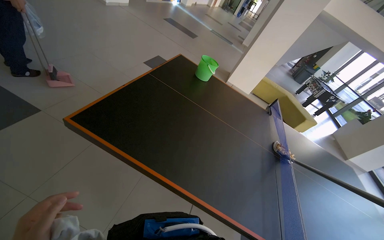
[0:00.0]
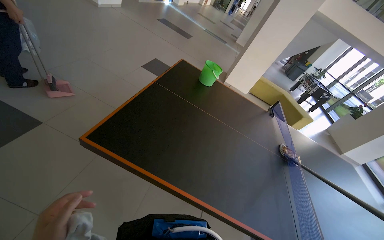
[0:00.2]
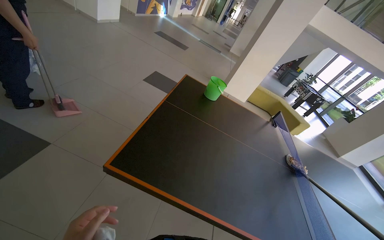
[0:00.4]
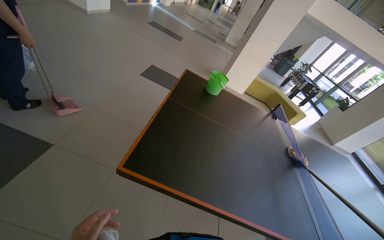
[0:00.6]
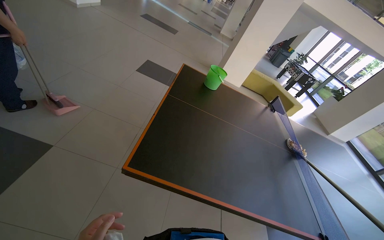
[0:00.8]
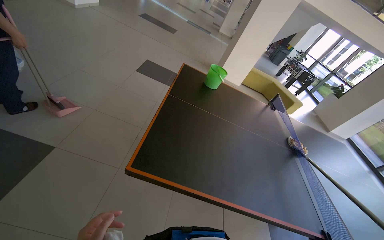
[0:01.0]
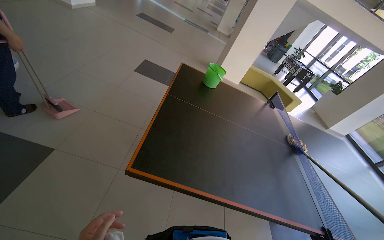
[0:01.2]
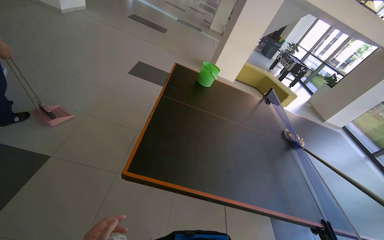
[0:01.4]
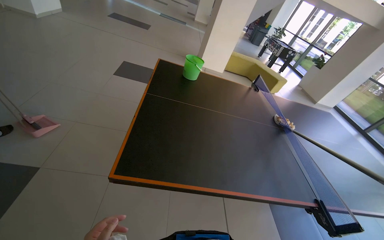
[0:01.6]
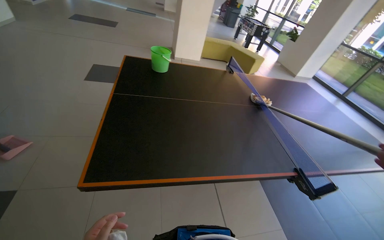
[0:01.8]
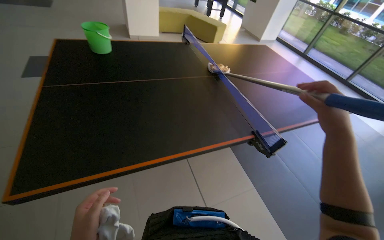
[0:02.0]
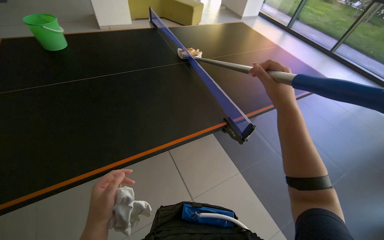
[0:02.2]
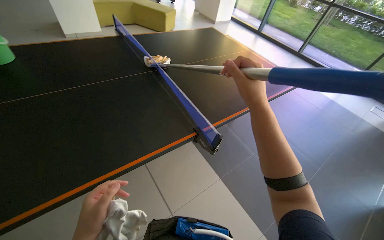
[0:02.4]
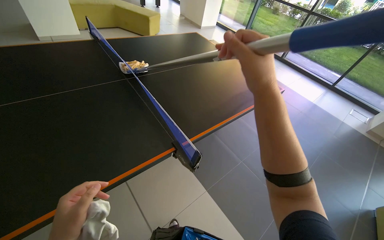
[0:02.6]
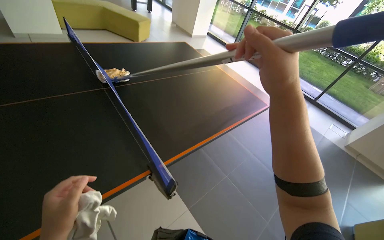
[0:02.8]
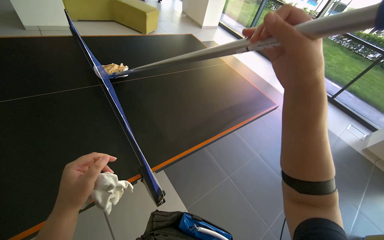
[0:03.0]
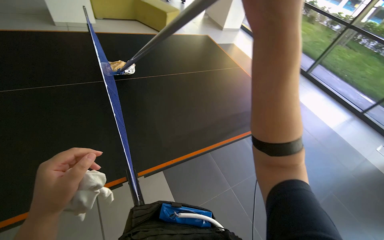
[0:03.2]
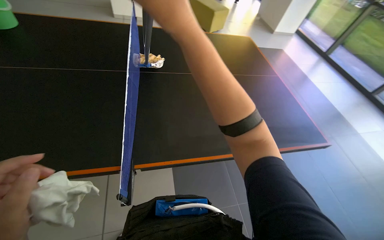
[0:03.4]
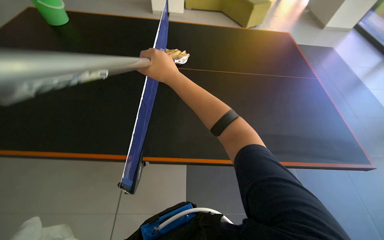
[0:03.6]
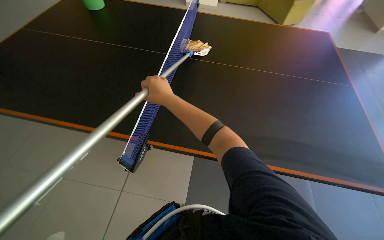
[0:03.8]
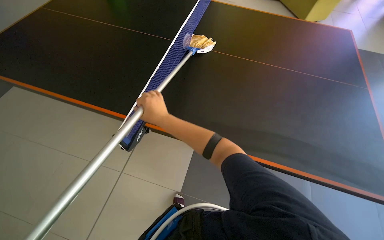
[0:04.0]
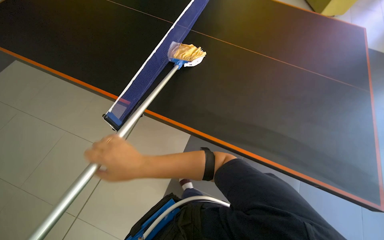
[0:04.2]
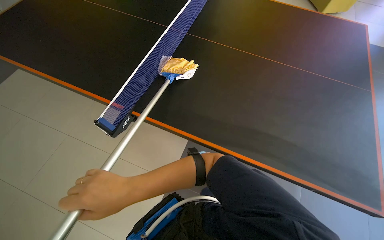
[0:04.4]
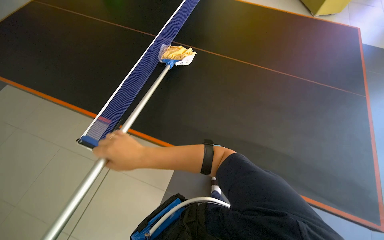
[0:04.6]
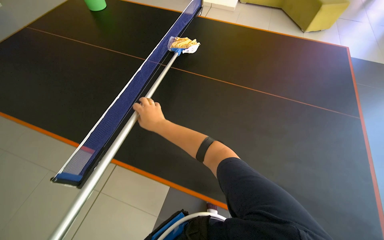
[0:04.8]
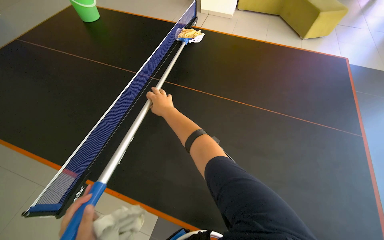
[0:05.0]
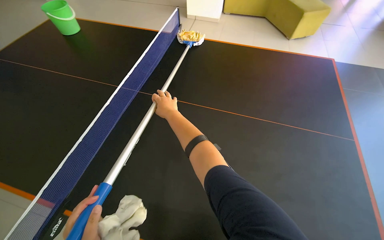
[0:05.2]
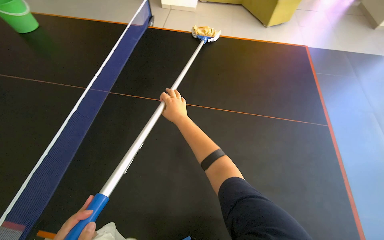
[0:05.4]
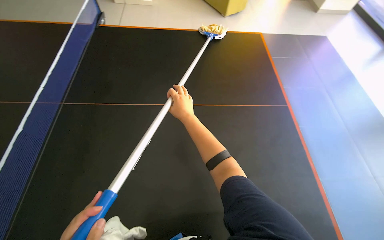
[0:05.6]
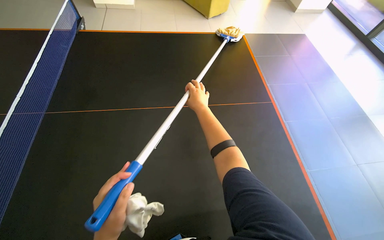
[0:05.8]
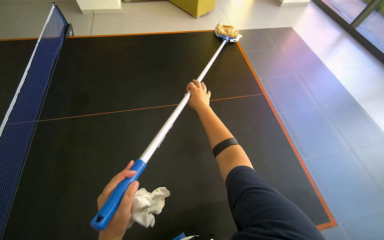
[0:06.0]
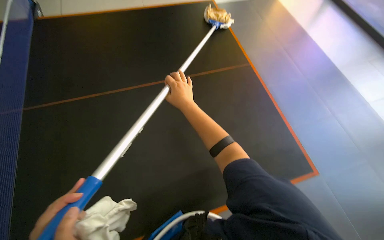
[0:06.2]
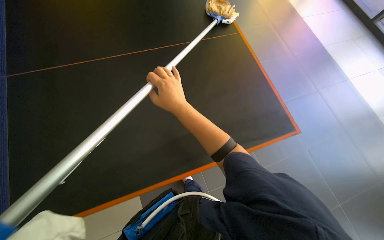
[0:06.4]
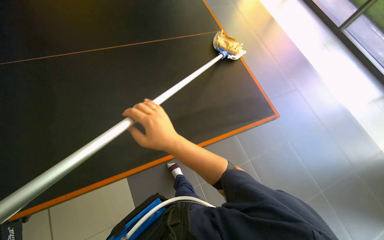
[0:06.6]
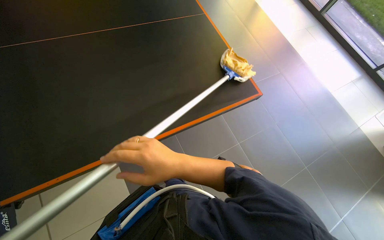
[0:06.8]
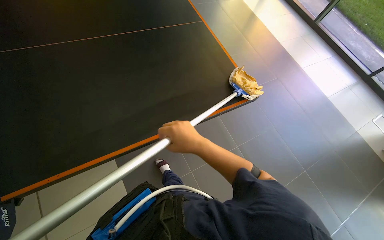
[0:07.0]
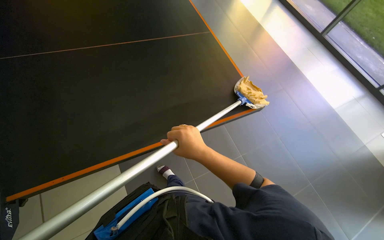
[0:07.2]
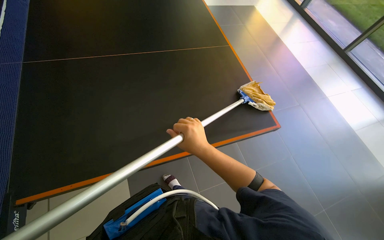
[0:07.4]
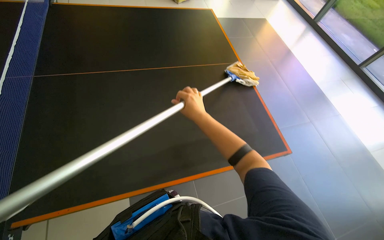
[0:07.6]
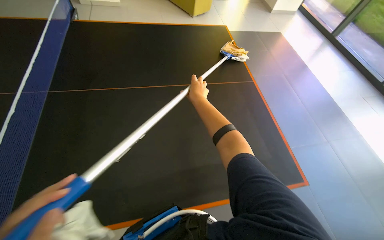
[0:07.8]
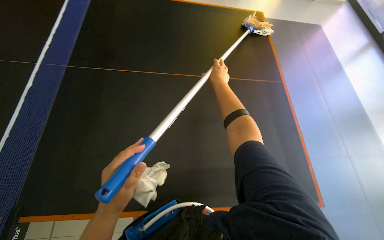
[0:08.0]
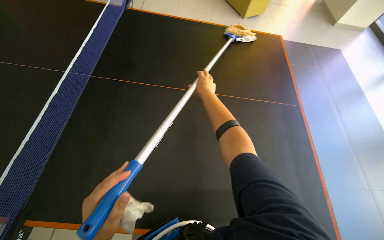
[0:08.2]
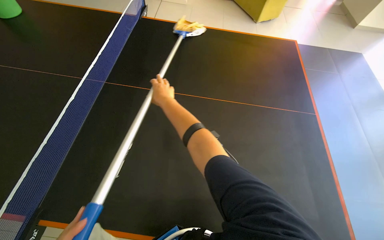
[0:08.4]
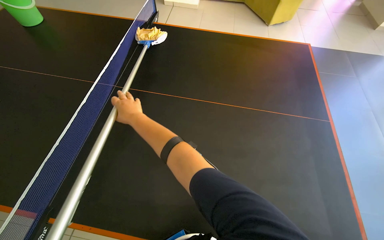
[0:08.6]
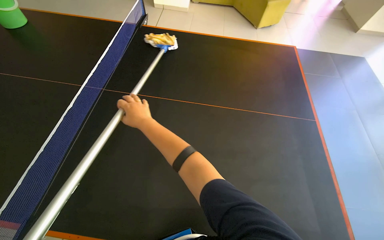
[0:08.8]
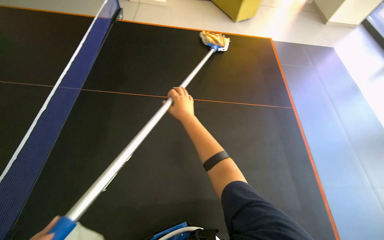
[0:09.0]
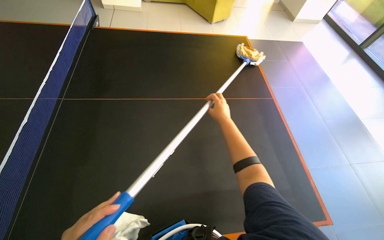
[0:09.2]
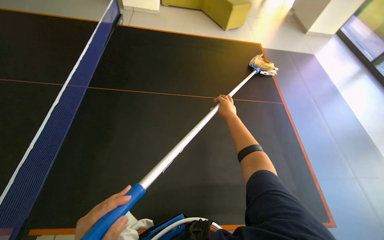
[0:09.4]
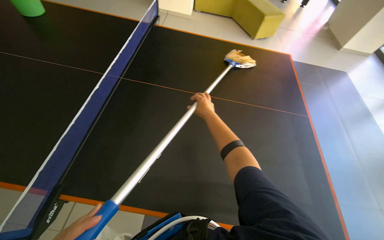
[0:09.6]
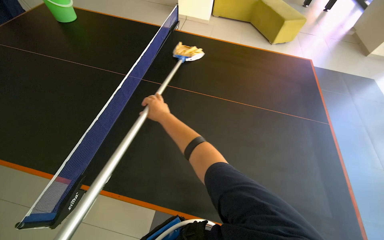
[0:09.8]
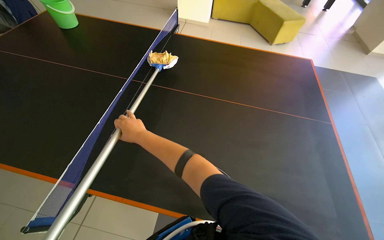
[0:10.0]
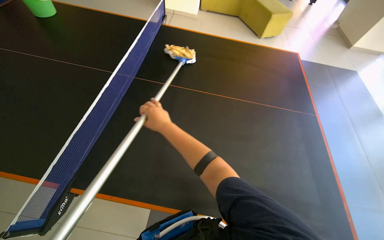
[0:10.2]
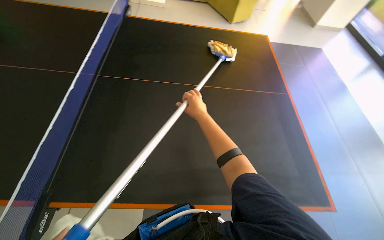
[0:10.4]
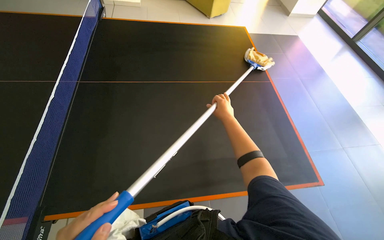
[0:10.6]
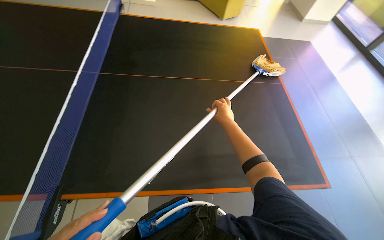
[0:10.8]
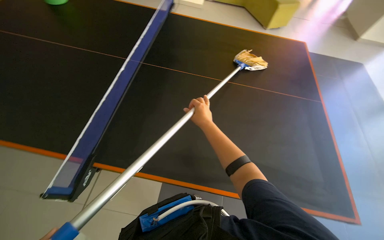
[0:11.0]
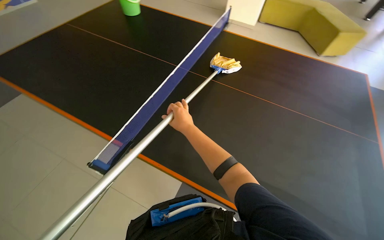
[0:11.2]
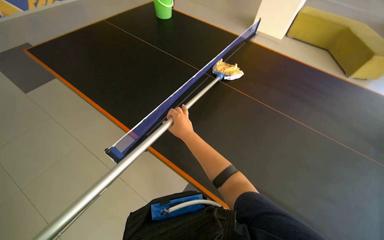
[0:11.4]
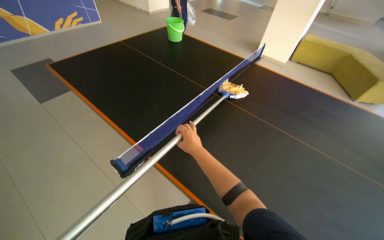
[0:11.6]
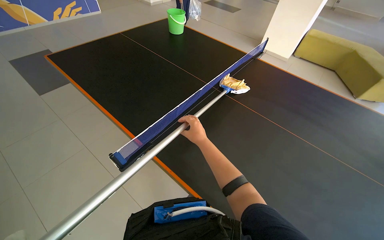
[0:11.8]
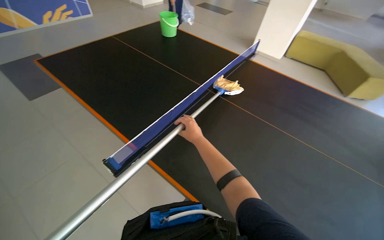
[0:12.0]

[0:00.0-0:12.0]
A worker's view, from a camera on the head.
Job: wiping surfaces.
The whole recording: Wiping ping-pong table with mop. The worker wipes the surface of the ping-pong table using a mop.
3.0 to 4.4 s: The head turns to the left by about 55 degrees.
4.4 to 6.0 s: The head turns to the right by about 35 degrees.
7.6 to 9.0 s: The head rotates roughly 20 degrees to the left. The right hand goes left and right, some 30 cm each way, reversing 2 times.
9.0 to 10.4 s: The right hand swings left and right, about 35 cm each way, with 2 reversals.
10.4 to 12.0 s: The wearer's head swings about 40 degrees to the left.

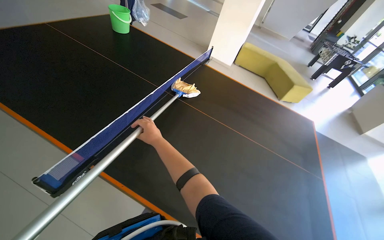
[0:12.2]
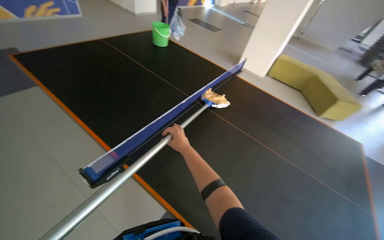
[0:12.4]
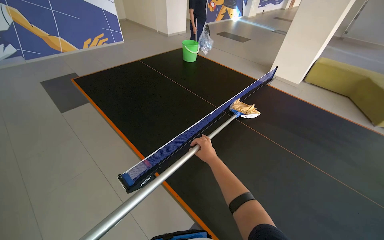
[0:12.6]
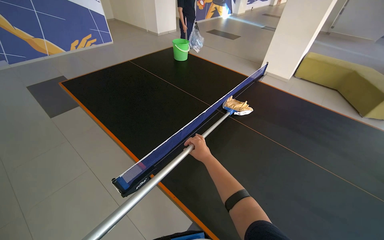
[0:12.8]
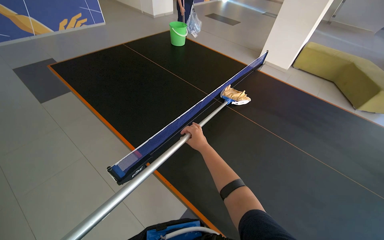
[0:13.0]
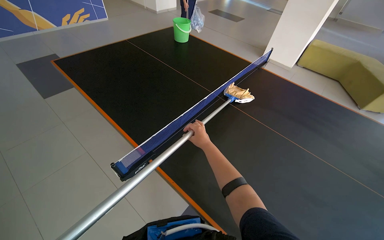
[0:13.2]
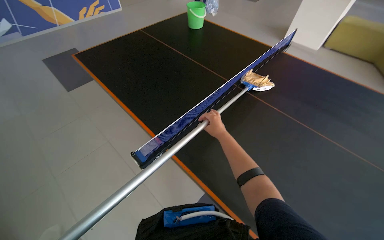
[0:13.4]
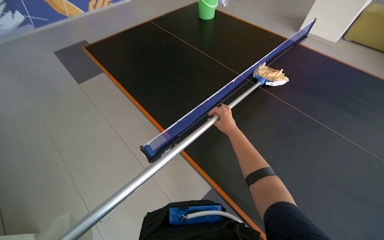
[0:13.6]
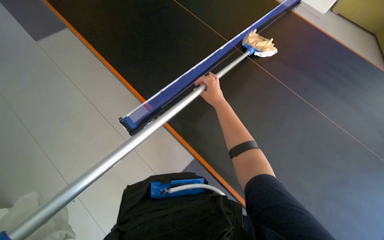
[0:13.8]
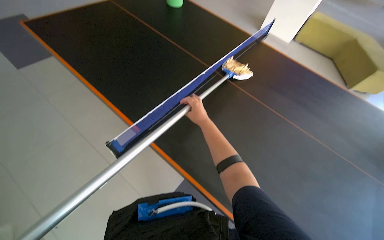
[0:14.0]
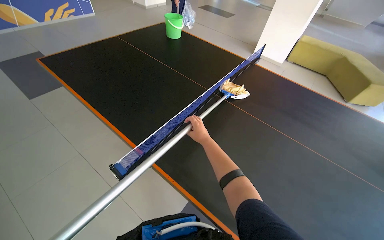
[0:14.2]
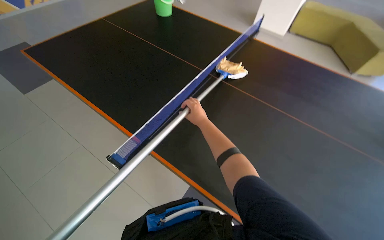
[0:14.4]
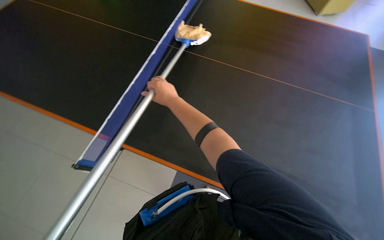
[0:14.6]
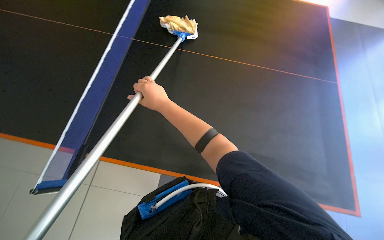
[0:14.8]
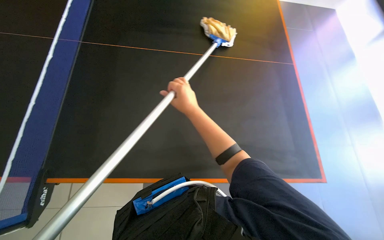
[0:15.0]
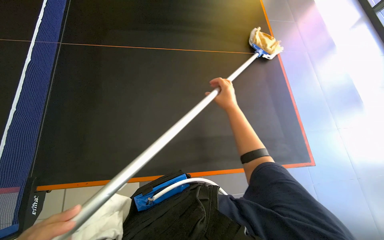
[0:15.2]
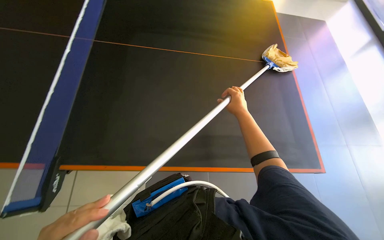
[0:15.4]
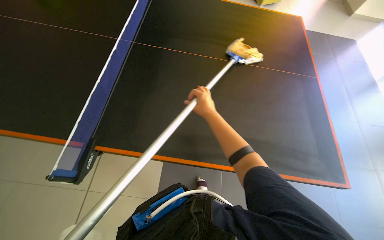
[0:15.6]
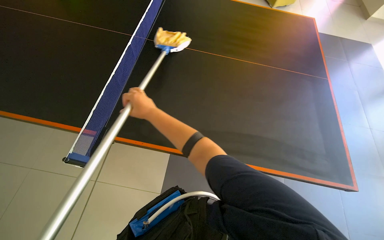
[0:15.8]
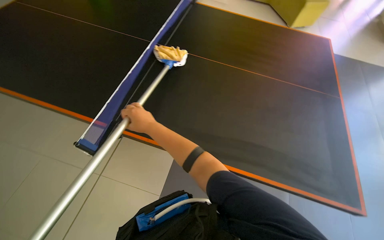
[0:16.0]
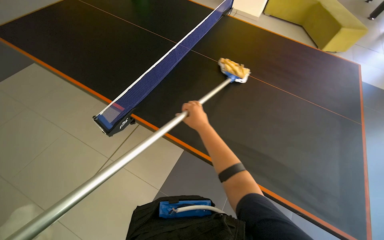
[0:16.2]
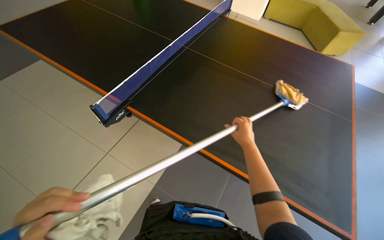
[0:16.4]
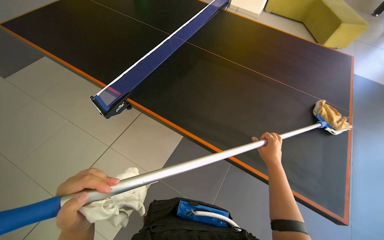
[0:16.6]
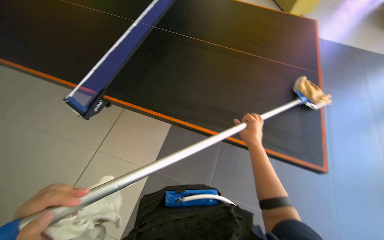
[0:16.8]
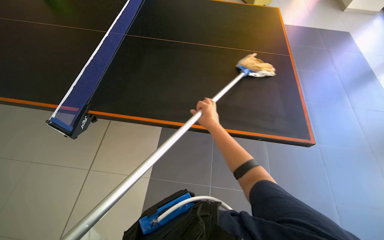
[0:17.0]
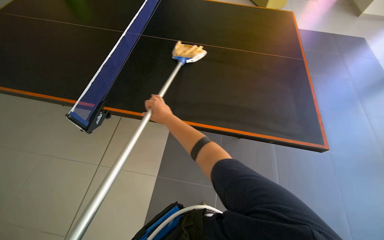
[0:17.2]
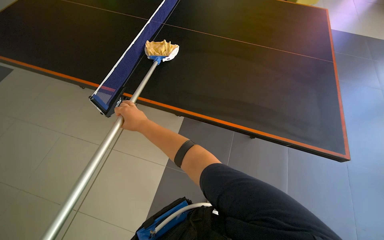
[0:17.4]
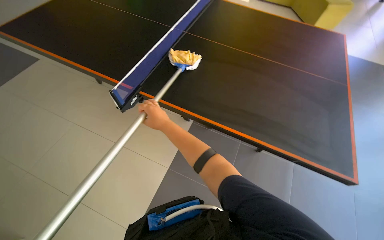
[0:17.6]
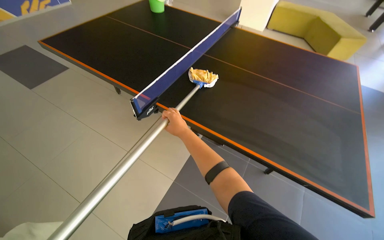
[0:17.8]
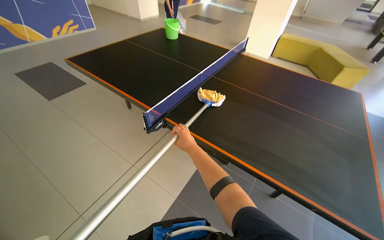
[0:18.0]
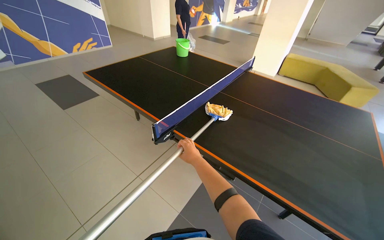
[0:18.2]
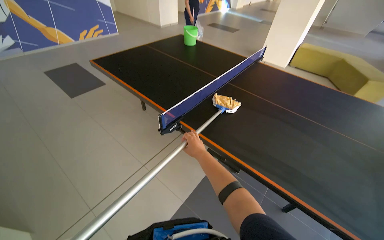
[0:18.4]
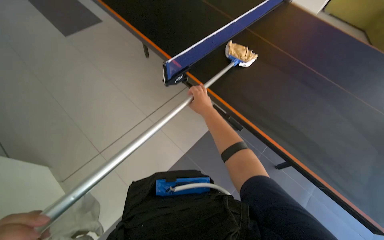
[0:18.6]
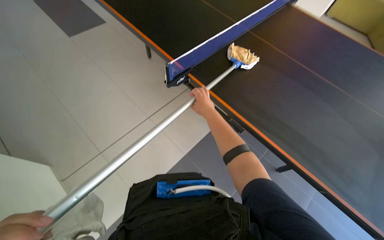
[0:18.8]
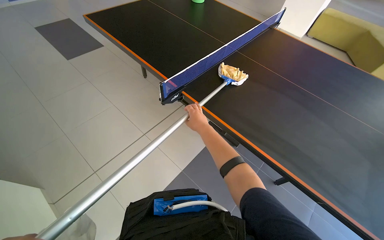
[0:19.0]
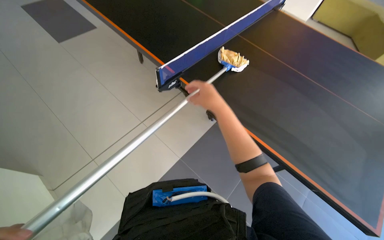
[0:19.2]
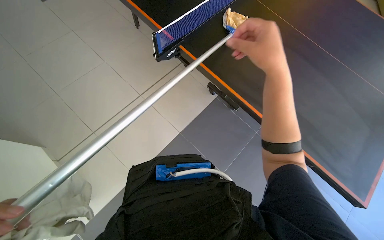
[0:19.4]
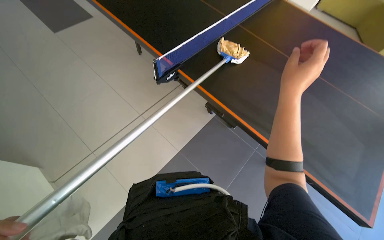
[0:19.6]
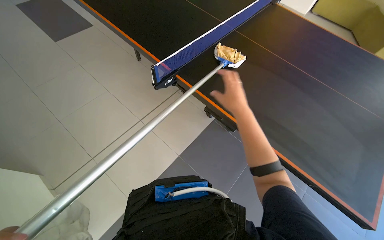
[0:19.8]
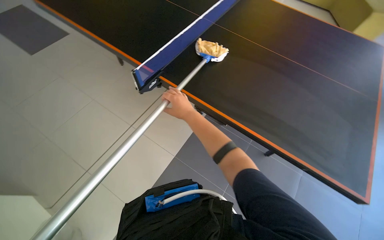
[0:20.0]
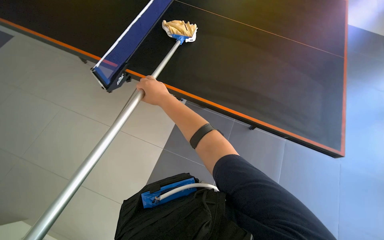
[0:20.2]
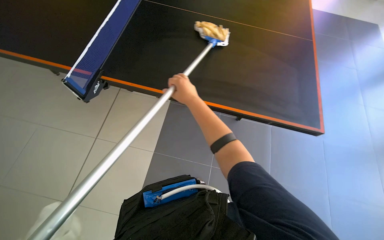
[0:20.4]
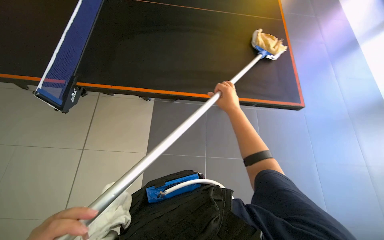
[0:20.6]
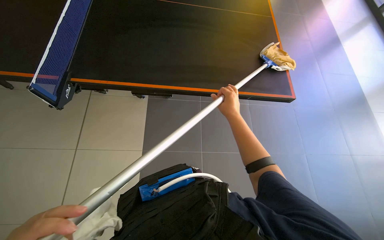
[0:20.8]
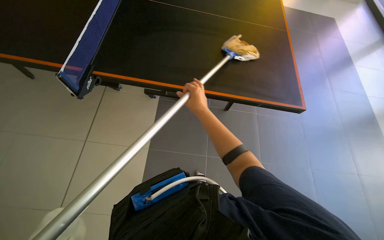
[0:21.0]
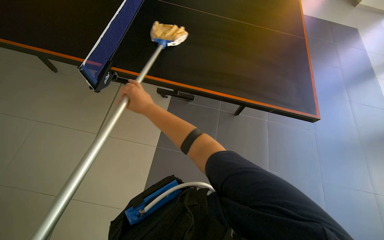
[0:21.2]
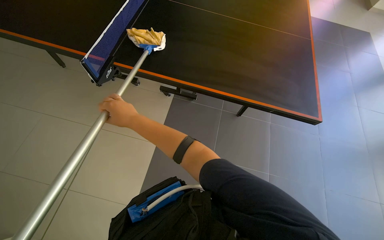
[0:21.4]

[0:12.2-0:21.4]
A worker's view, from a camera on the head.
Job: wiping surfaces.
The whole recording: Wiping ping-pong table with mop. The worker wipes the surface of the ping-pong table using a mop.
12.2 to 13.8 s: The view pans to the left by approximately 20 degrees. The camera pitches downward, by about 15 degrees.
16.8 to 18.4 s: The wearer looks about 20 degrees further to the left. The camera pitches upward, by some 15 degrees. The right hand is displaced to the left by about 40 cm.
18.4 to 19.8 s: The view tilts about 15 degrees downward. The right hand moves to the right and nearer to the camera, some 15 cm.
19.8 to 21.4 s: The head turns to the right by about 25 degrees.
